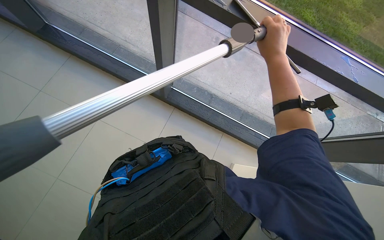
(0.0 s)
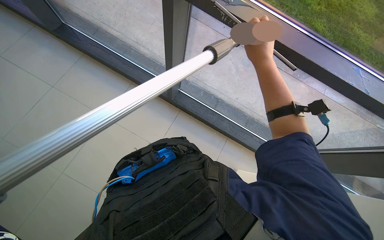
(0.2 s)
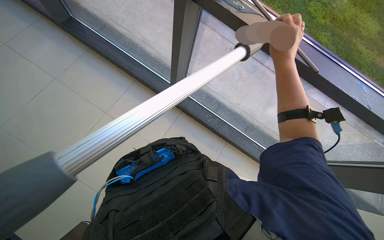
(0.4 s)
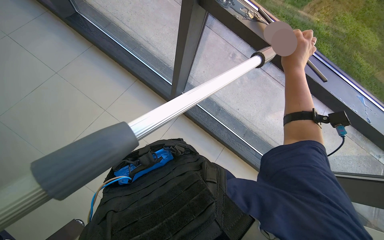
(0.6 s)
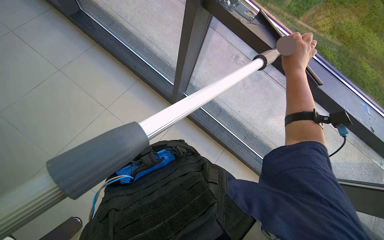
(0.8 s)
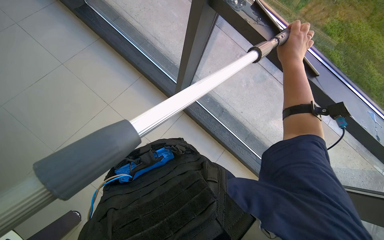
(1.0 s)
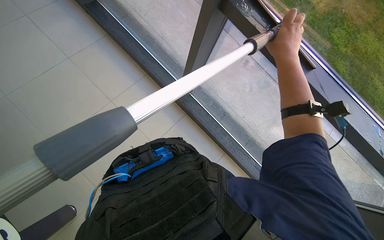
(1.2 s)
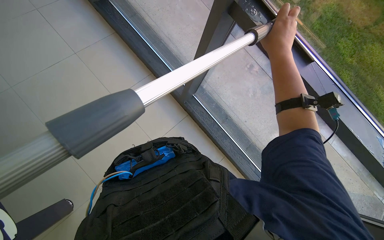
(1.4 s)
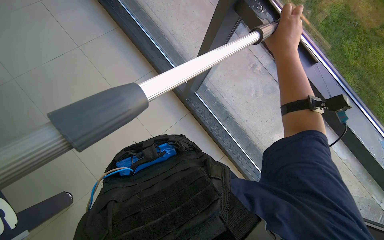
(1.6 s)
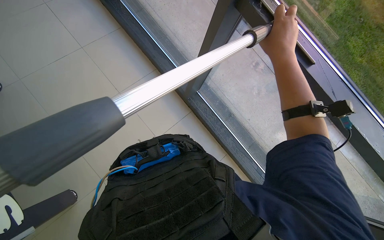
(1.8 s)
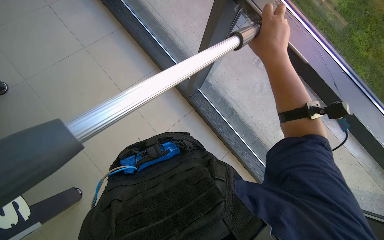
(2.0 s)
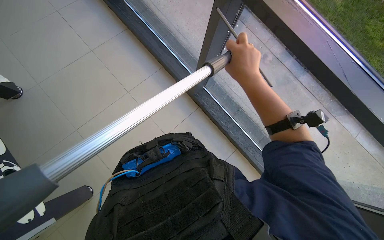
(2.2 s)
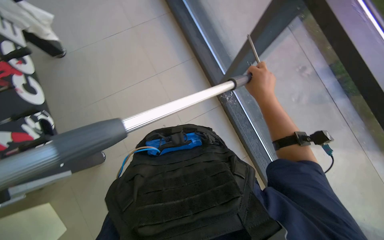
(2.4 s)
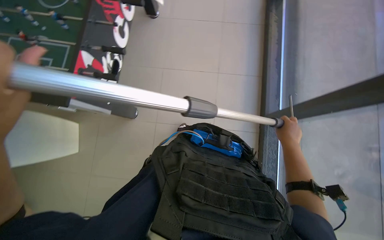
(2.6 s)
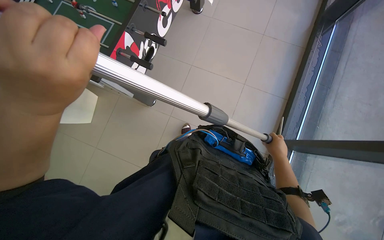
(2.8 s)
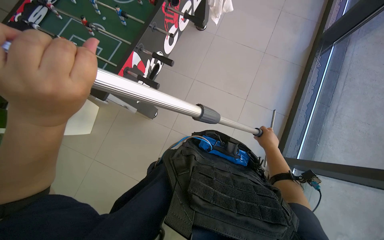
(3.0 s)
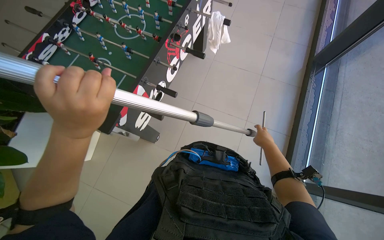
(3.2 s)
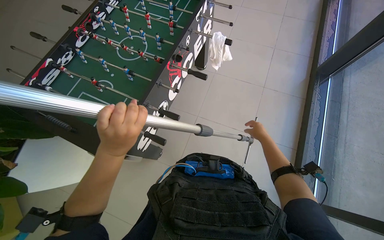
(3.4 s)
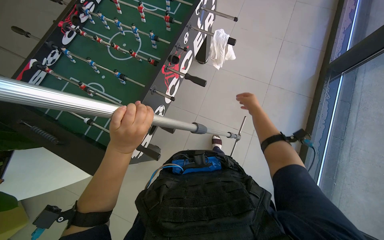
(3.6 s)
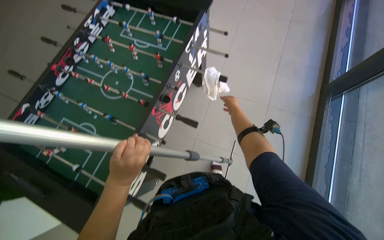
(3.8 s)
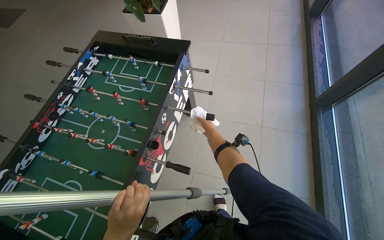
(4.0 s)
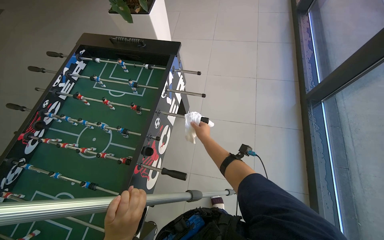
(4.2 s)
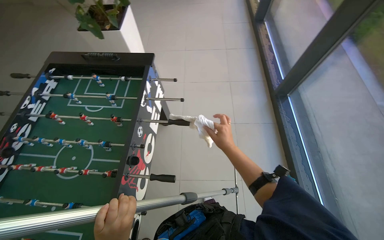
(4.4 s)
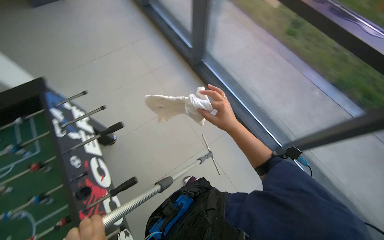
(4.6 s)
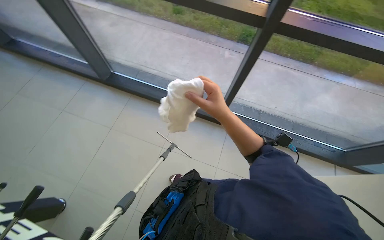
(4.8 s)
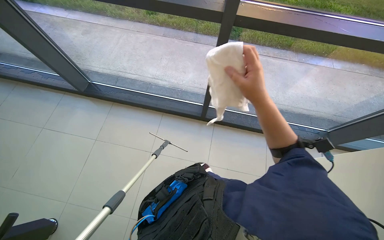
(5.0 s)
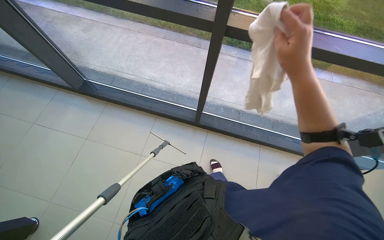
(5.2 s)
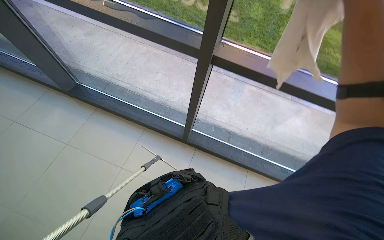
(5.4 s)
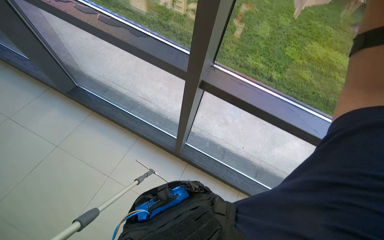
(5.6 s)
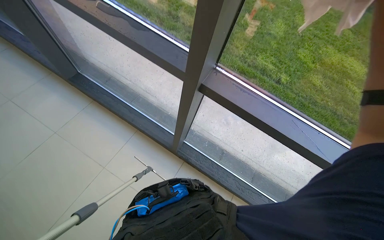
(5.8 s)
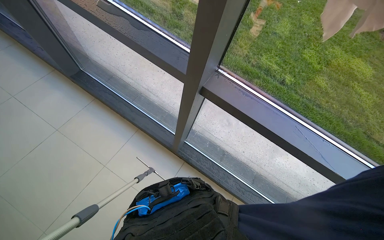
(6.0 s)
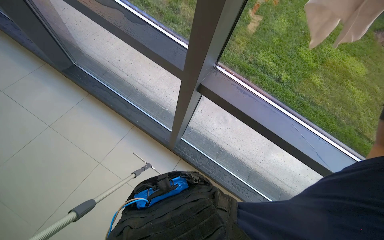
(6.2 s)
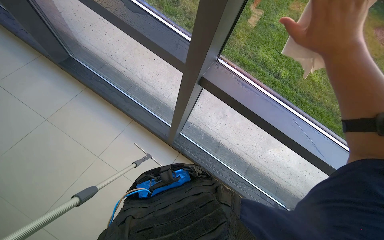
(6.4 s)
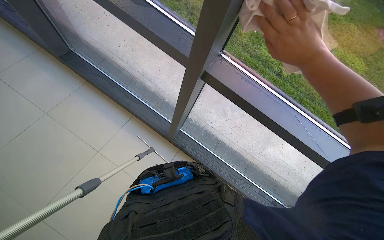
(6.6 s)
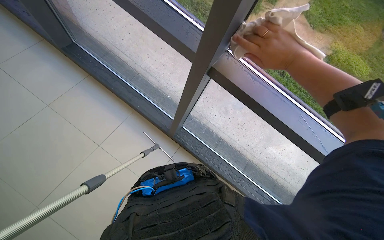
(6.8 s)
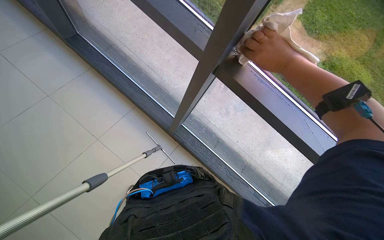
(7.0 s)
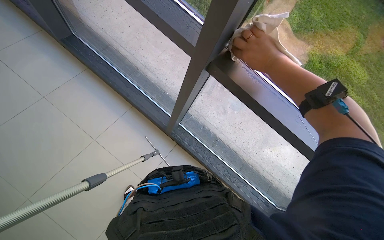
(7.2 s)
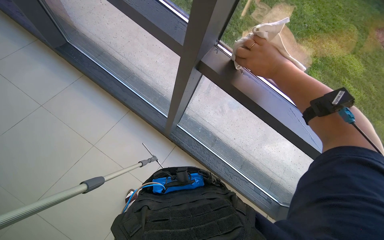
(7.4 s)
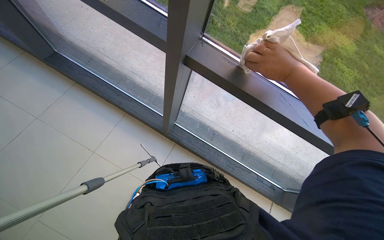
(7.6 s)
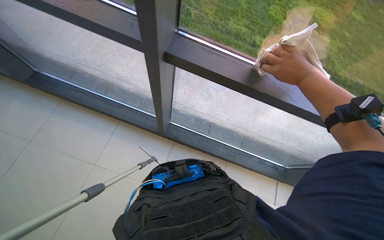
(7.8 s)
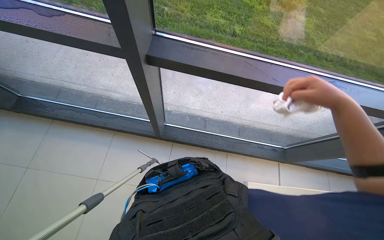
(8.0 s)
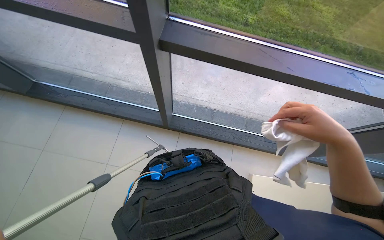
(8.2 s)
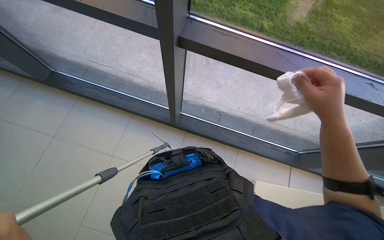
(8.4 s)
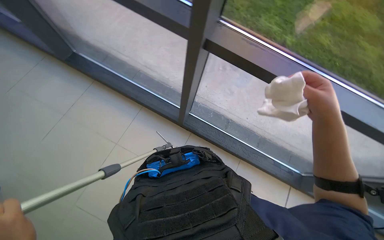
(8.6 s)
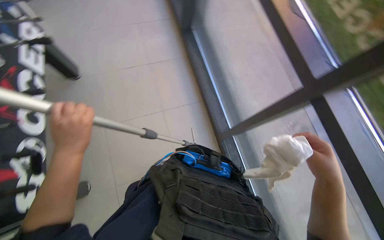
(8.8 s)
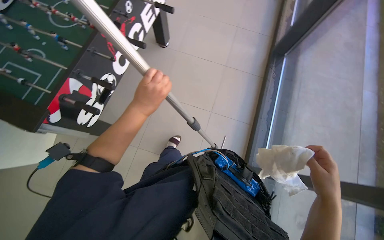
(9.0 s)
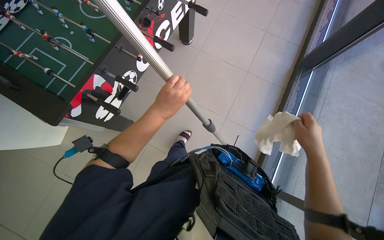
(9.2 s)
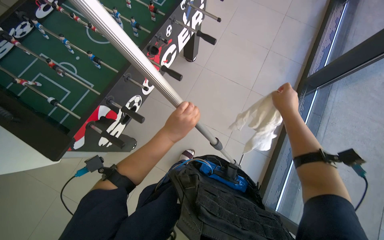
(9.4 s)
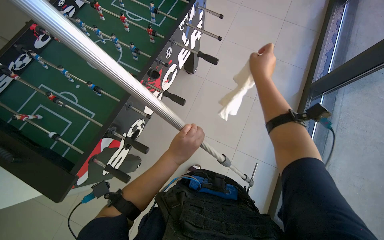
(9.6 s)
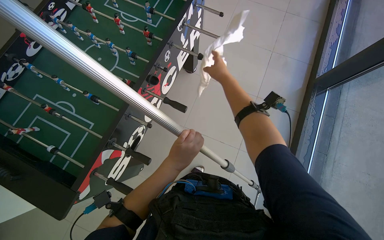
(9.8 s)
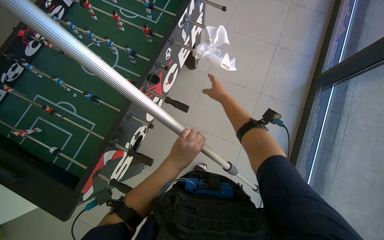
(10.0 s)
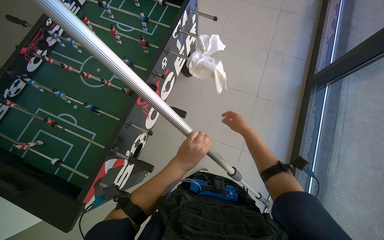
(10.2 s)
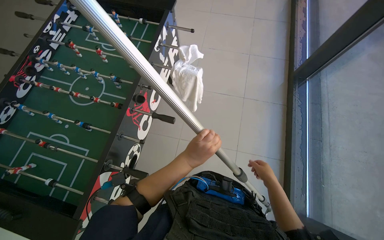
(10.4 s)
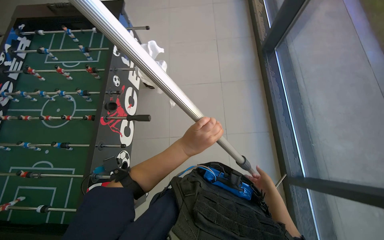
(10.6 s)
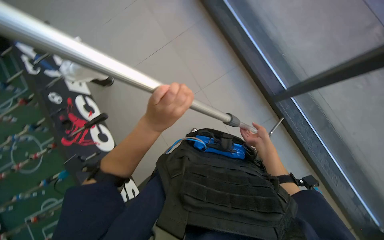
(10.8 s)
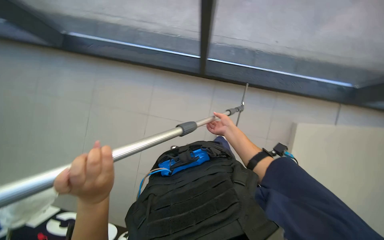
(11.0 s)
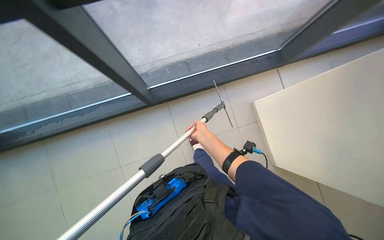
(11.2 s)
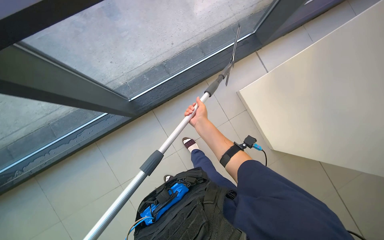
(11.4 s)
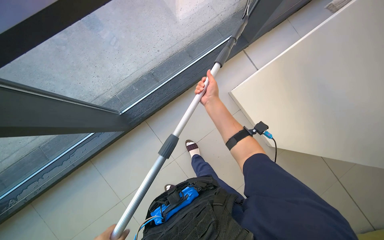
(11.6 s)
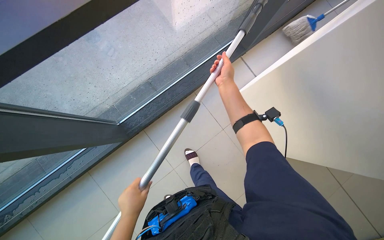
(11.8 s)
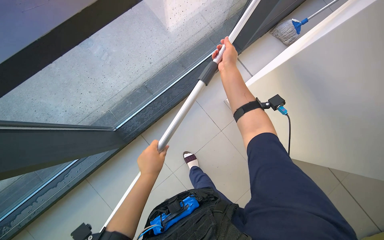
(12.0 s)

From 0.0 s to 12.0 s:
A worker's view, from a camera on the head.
Job: cleaning windows.
The whole recording: Cleaning windows. The worker cleans the windows using a pole and wipes the frames with a cloth.
From 3.0 s to 4.4 s: The camera travels approximately 50 cm. The view tips upward by some 20 degrees.
From 4.4 s to 6.0 s: The head turns to the right by some 60 degrees.
From 9.0 s to 10.4 s: The right hand shifts about 35 cm farther from the camera, and reaches roughly 50 cm up the picture, then returns.
From 10.4 s to 12.0 s: The camera is carried roughly 50 cm. The camera pitches downward, by approximately 10 degrees. The scene turns some 85 degrees counterclockwise in the picture.

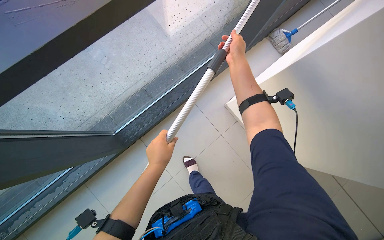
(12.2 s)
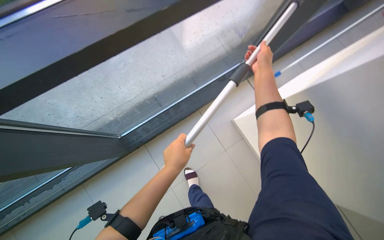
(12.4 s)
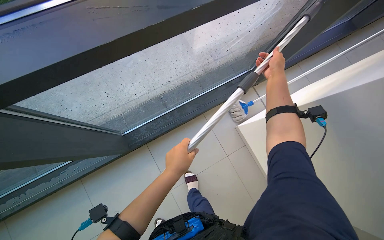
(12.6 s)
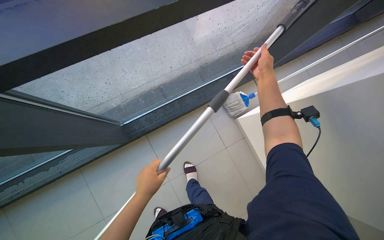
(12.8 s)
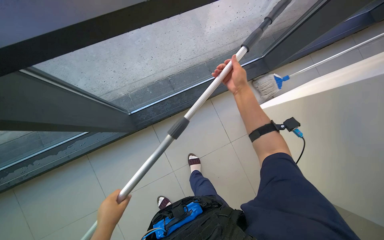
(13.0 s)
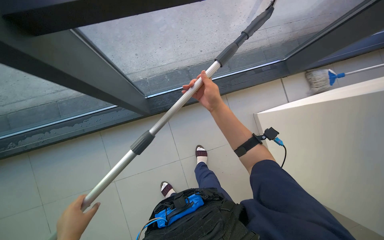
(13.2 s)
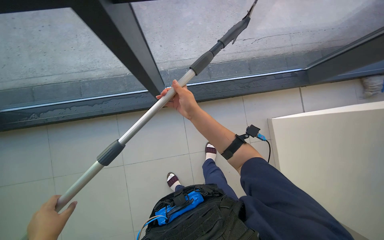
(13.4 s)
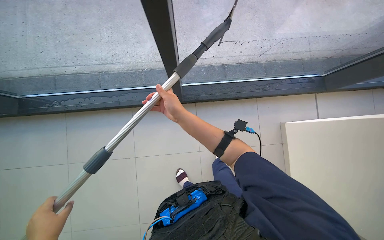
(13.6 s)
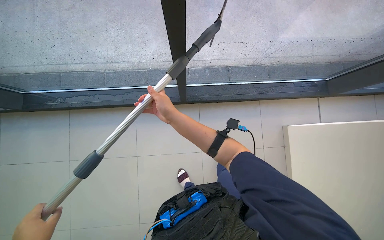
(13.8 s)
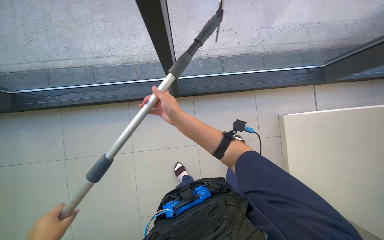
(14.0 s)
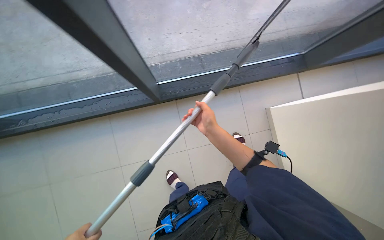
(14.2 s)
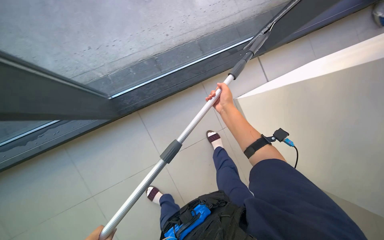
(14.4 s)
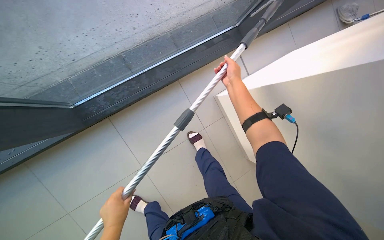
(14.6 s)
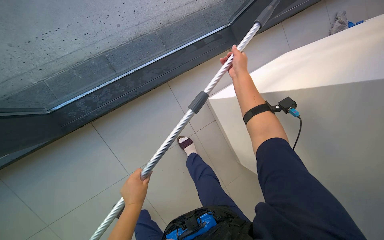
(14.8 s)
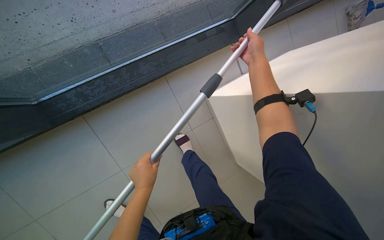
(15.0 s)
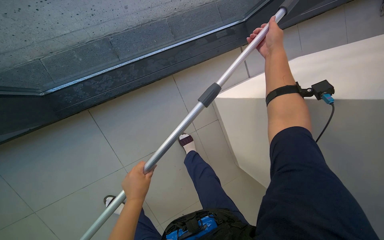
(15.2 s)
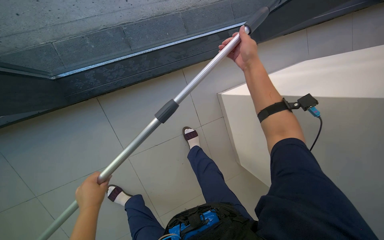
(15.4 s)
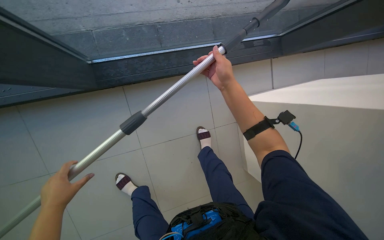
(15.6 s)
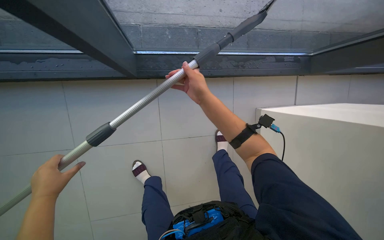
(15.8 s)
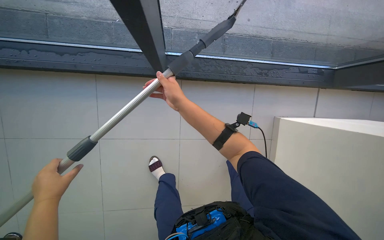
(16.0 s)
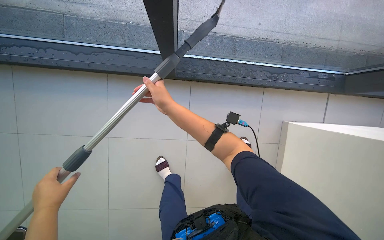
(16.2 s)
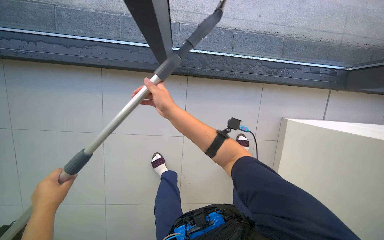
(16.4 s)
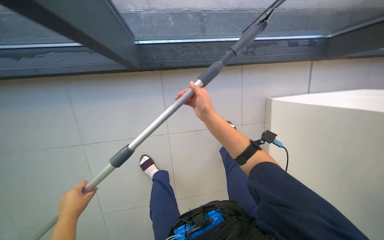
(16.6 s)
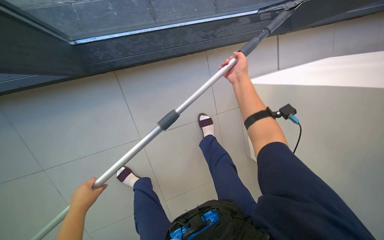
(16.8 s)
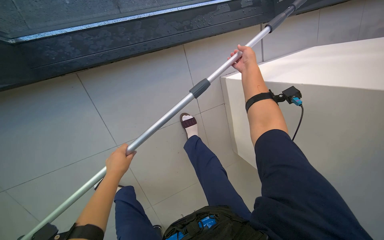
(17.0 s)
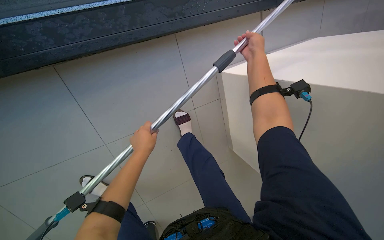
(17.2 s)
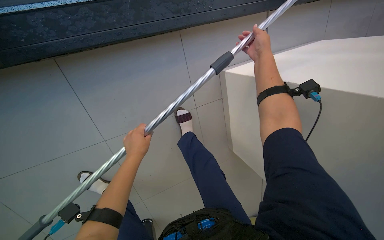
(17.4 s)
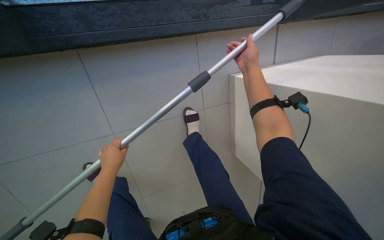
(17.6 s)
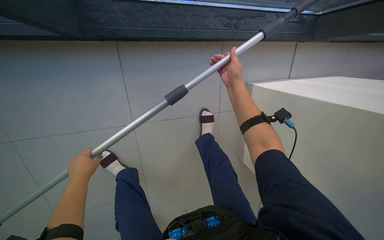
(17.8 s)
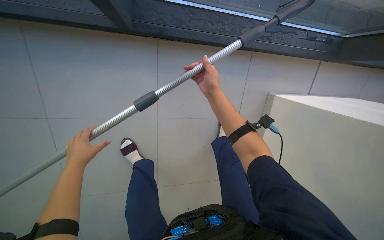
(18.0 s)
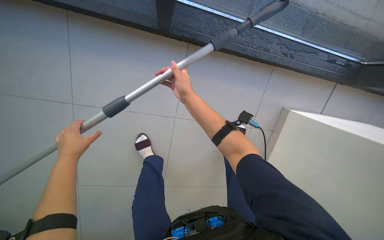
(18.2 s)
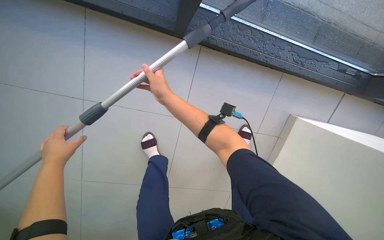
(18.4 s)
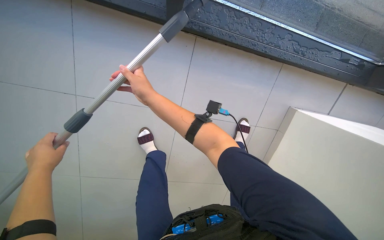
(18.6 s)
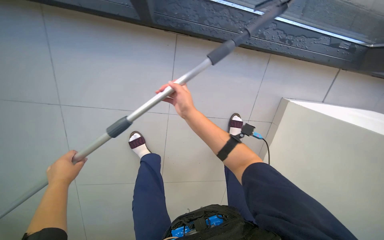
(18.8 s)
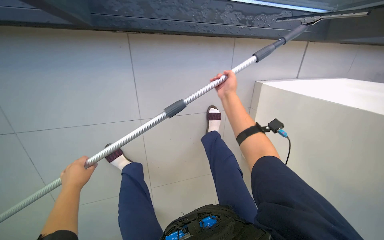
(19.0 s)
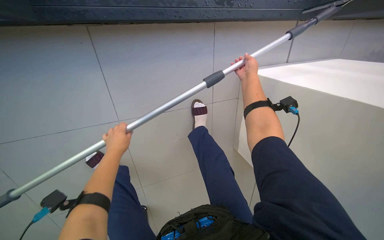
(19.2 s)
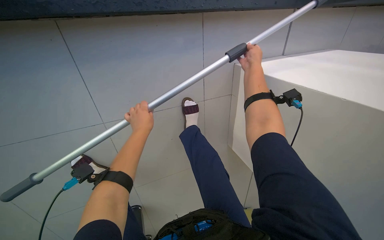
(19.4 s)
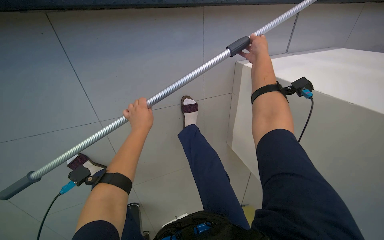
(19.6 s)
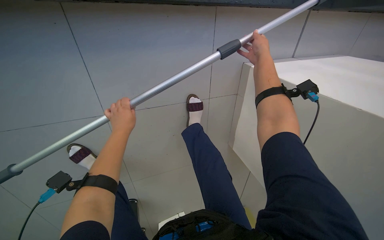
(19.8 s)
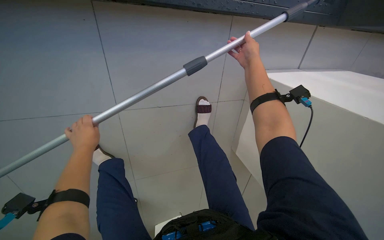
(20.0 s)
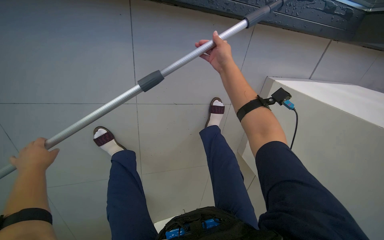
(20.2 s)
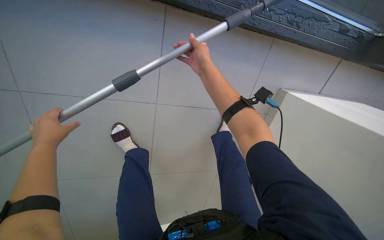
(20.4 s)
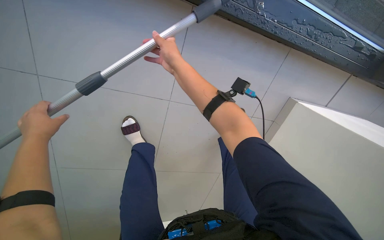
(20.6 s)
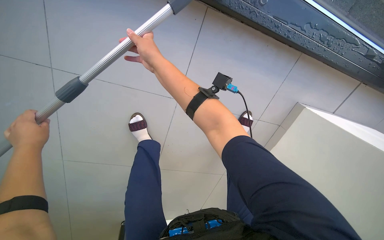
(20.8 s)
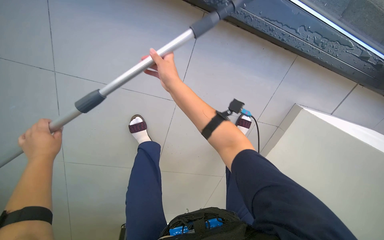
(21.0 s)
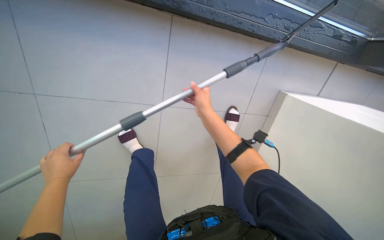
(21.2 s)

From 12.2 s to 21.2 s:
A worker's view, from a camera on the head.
Job: cleaning windows.
The whole recording: Cleaning windows. The worker cleans the windows using a pole and wipes the frames with a cloth.
From 13.8 s to 15.2 s: The right hand goes some 60 cm to the right and up the picture.
From 18.2 s to 19.8 s: The camera travels about 50 cm. The view tilts some 15 degrees downward.
From 19.8 s to 21.2 s: The left hand heads down the picture and nearer to the camera, covering some 15 cm, while the right hand travels down the picture by approximately 15 cm.
